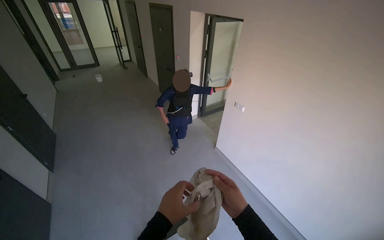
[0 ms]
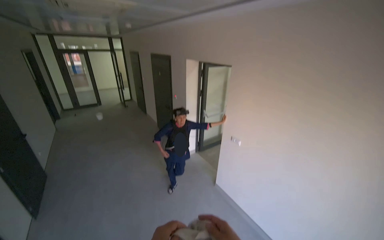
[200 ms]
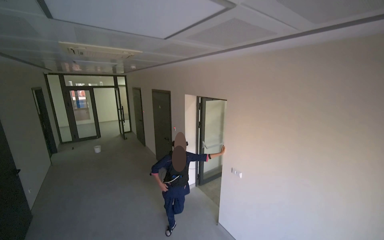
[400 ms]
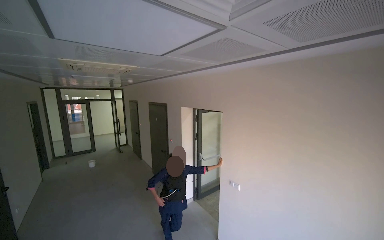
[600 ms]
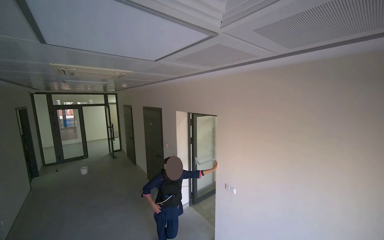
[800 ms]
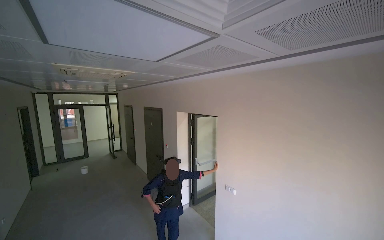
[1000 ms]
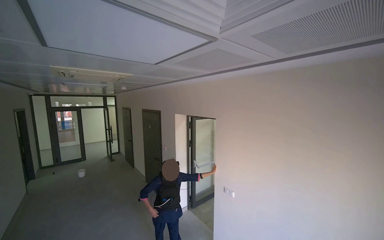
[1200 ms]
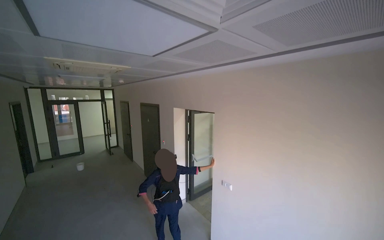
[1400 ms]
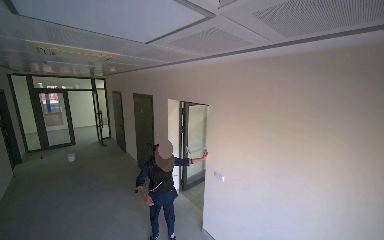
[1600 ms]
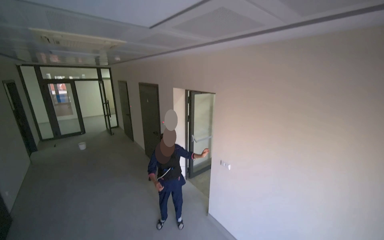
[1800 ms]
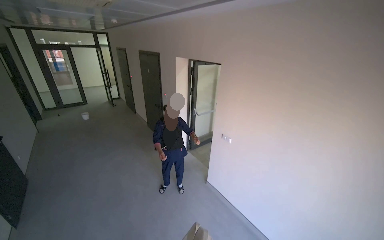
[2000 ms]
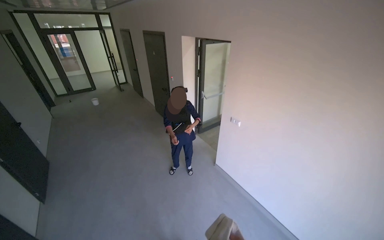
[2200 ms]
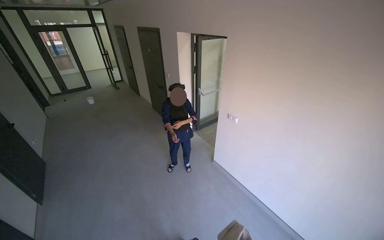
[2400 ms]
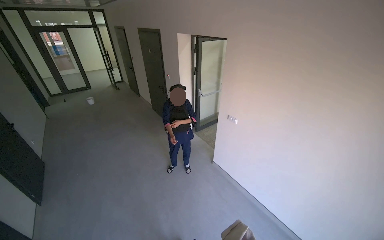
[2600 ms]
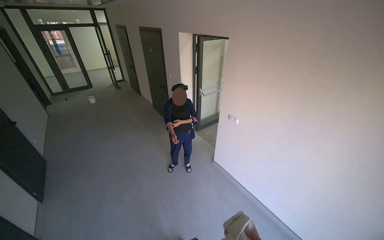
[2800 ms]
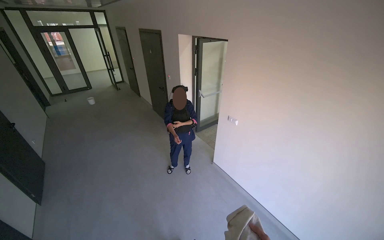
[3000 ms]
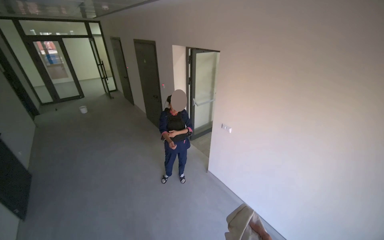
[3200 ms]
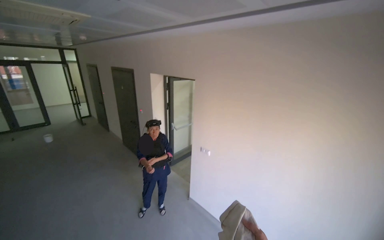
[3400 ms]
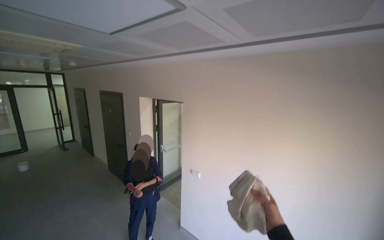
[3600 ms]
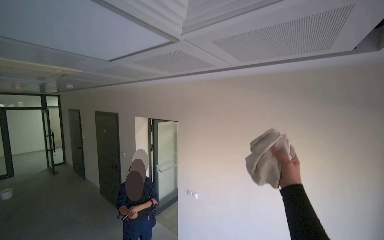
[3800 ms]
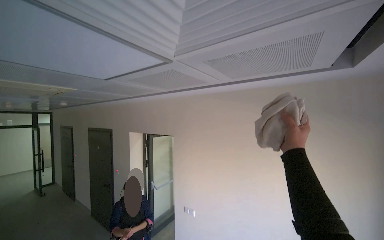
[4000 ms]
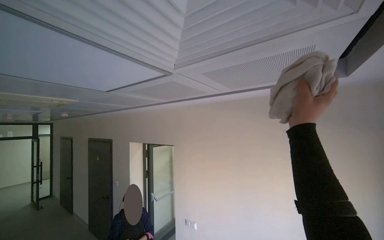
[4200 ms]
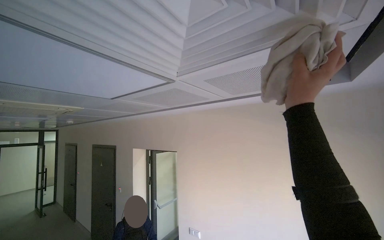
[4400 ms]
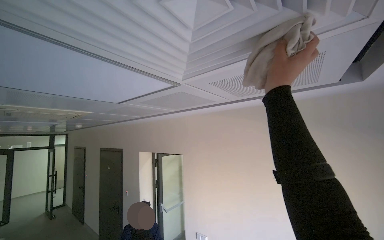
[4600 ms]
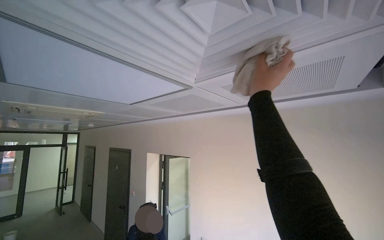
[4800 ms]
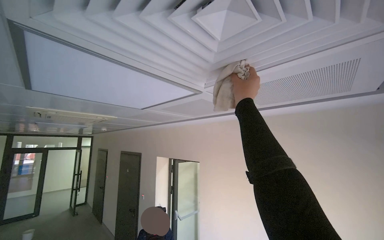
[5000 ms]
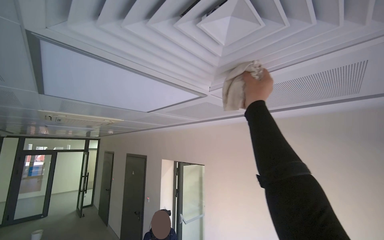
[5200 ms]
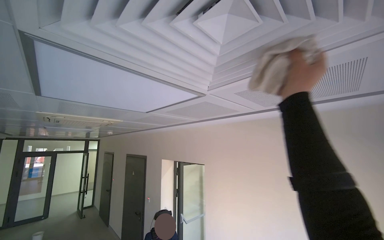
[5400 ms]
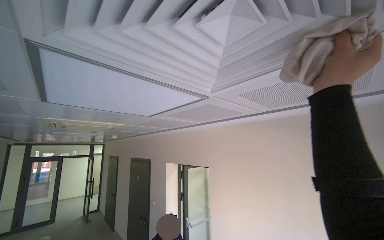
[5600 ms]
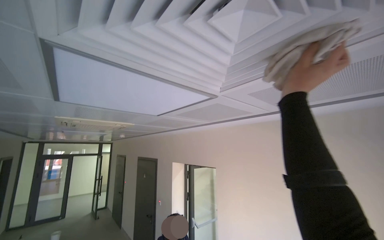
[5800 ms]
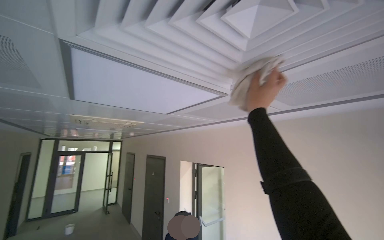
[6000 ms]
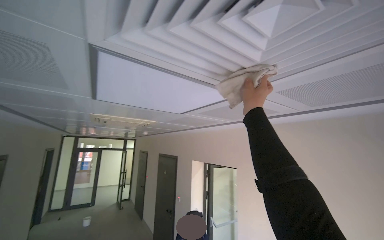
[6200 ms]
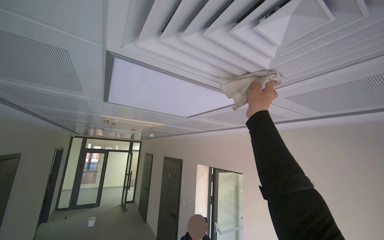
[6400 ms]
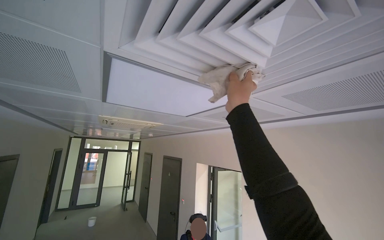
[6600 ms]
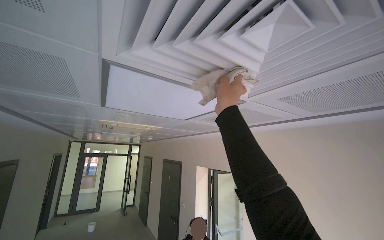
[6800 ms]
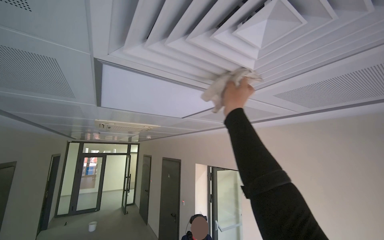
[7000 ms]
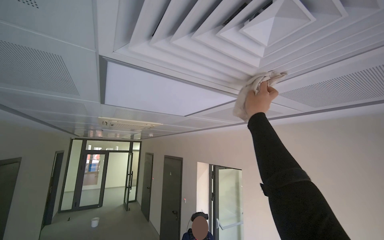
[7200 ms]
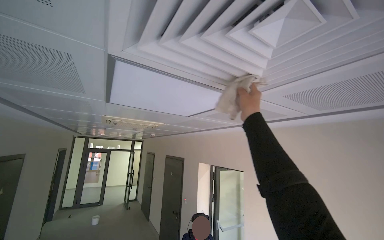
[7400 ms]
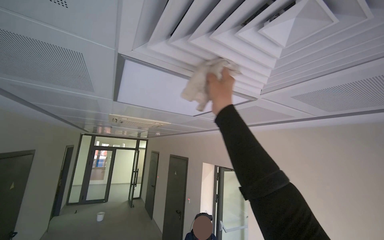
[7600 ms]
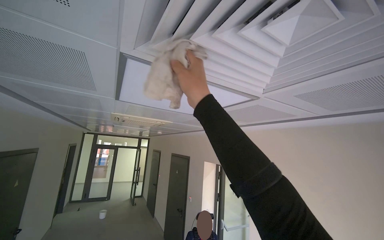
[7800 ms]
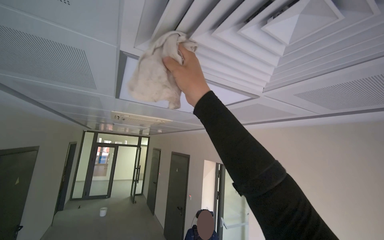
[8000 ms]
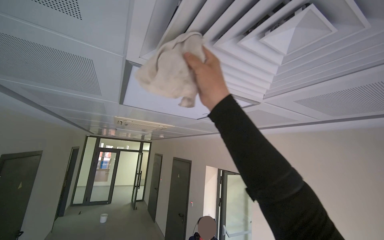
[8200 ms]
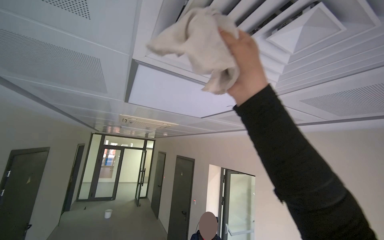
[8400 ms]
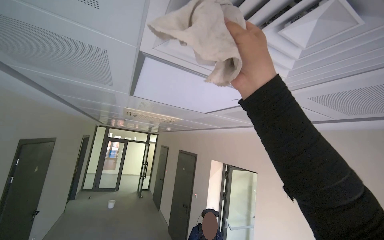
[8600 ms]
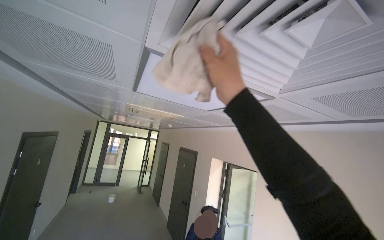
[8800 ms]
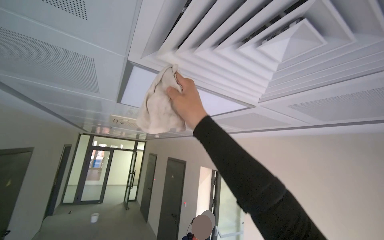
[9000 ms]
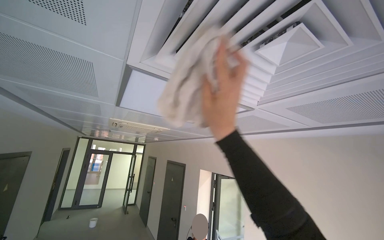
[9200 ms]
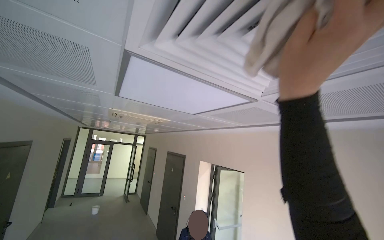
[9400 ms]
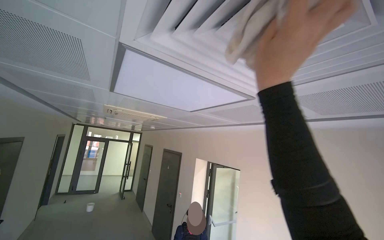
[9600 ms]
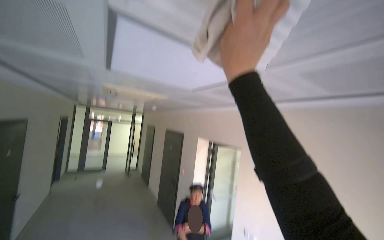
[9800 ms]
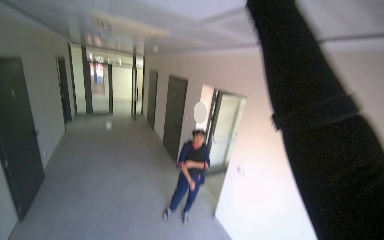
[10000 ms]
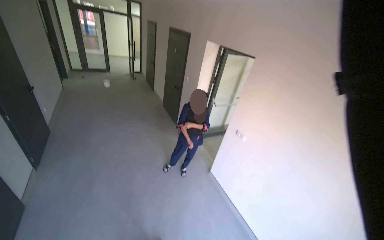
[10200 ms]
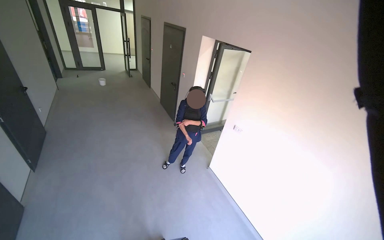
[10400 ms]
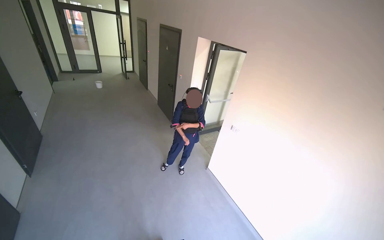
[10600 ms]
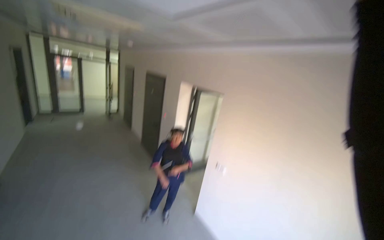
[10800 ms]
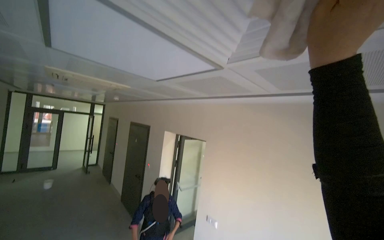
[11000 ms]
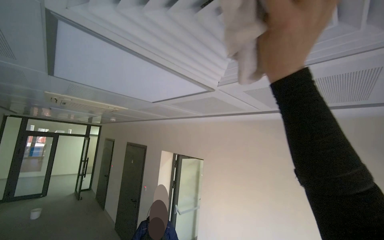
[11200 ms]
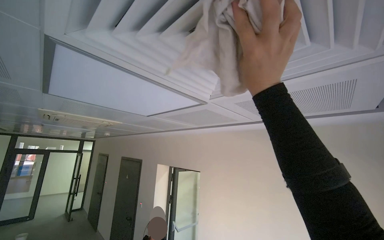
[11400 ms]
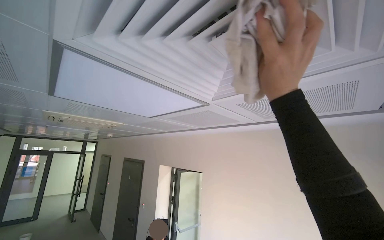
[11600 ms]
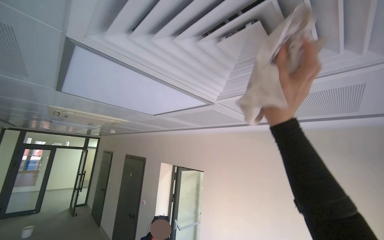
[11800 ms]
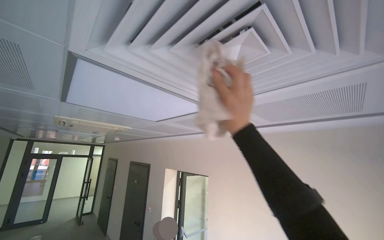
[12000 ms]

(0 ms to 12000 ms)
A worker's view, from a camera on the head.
Job: wiping surfaces.
The whole recording: Wiping ceiling vent. The worker wipes dust from the ceiling vent with a cloth.
0 ms - 1600 ms: The view tilts approximately 25 degrees upward.
1600 ms - 3000 ms: The view tilts roughly 20 degrees downward.
3000 ms - 4400 ms: The camera sweeps to the right, by about 15 degrees. The camera pitches upward, by approximately 40 degrees.
4400 ms - 6000 ms: The camera sweeps to the left, by approximately 15 degrees. The right hand moves nearer and farther over approximately 20 cm, changing direction 2 times.
6000 ms - 7600 ms: The right hand swings left and right, about 15 cm each way, with 2 reversals.
9000 ms - 10400 ms: The view tilts roughly 45 degrees downward.
10400 ms - 12000 ms: The head turns to the right by roughly 15 degrees. The wearer looks some 45 degrees further upward.

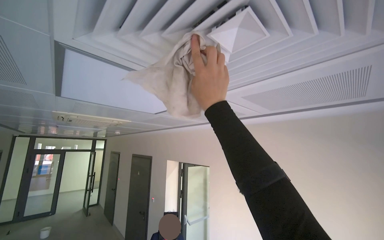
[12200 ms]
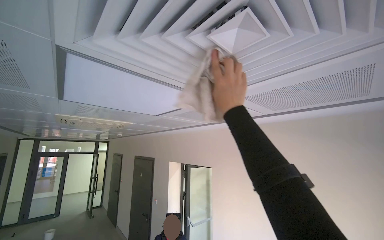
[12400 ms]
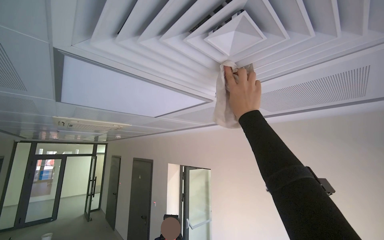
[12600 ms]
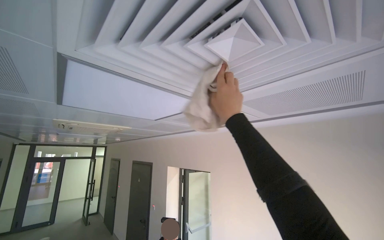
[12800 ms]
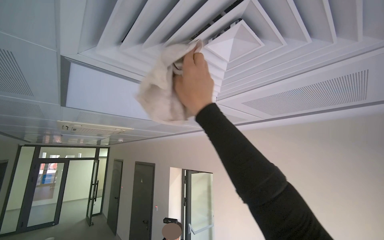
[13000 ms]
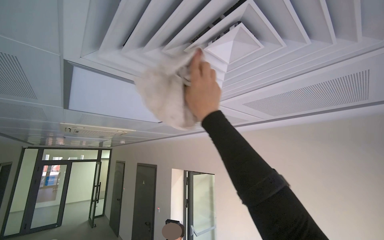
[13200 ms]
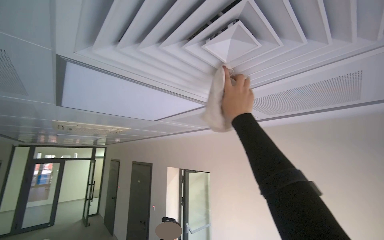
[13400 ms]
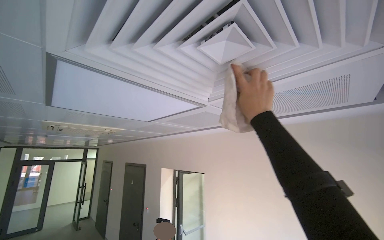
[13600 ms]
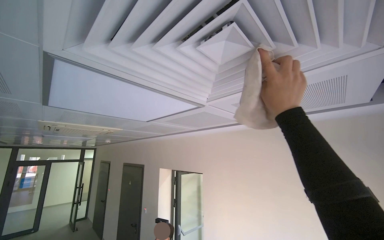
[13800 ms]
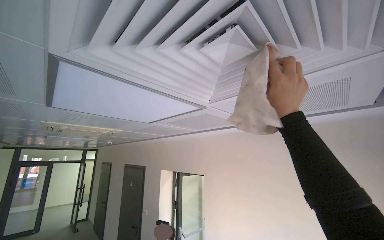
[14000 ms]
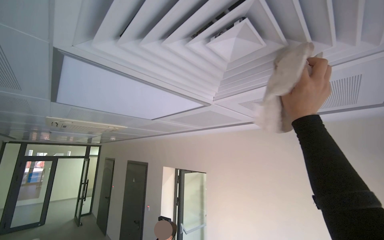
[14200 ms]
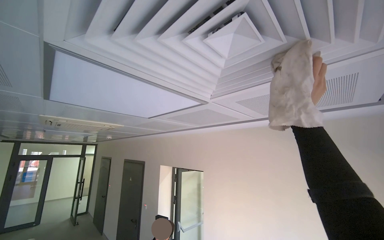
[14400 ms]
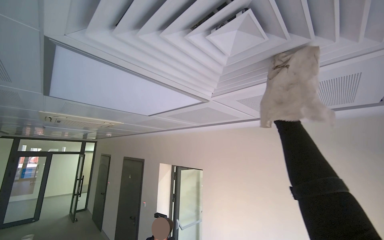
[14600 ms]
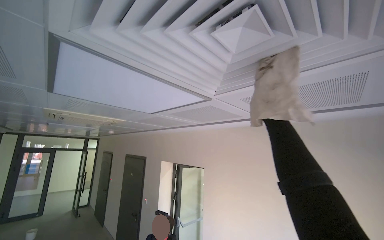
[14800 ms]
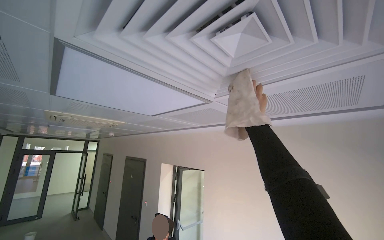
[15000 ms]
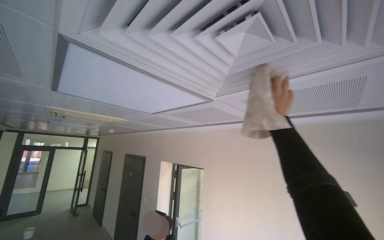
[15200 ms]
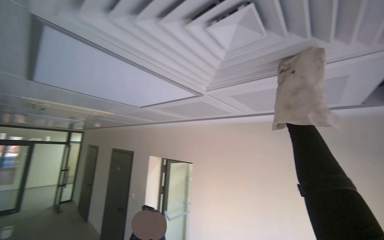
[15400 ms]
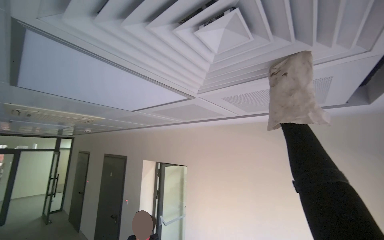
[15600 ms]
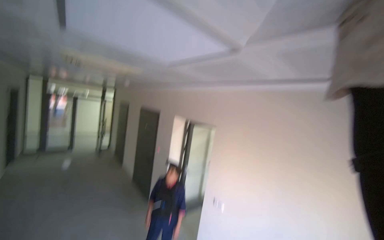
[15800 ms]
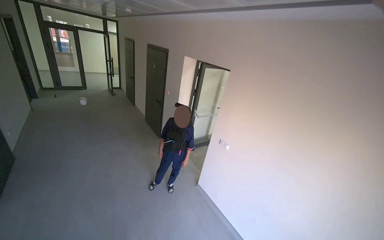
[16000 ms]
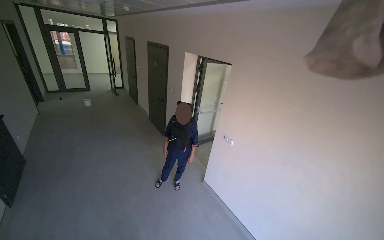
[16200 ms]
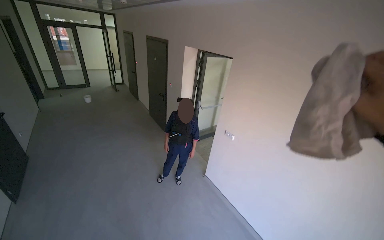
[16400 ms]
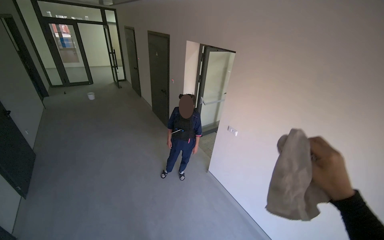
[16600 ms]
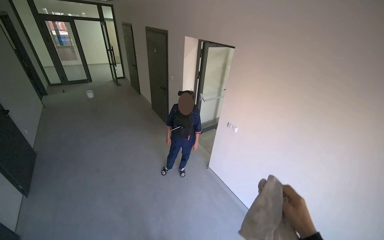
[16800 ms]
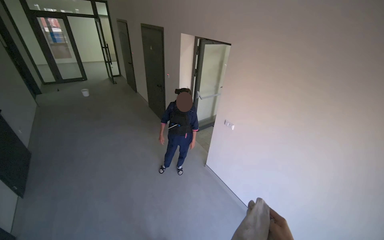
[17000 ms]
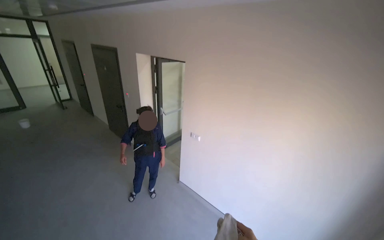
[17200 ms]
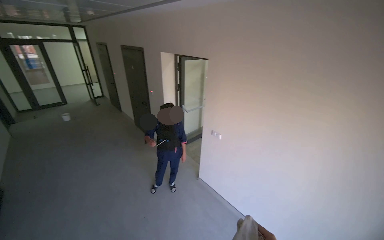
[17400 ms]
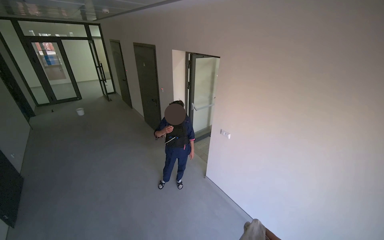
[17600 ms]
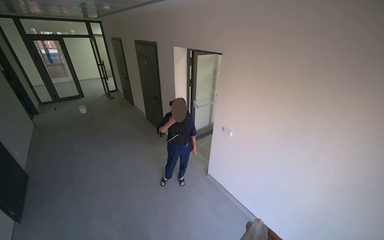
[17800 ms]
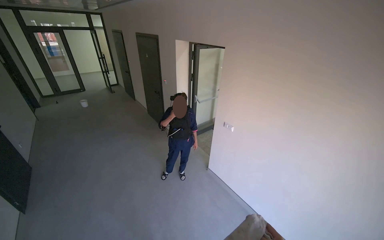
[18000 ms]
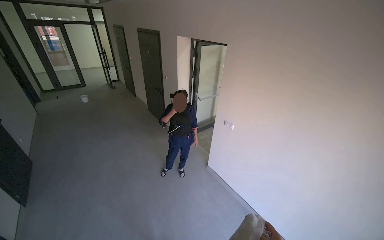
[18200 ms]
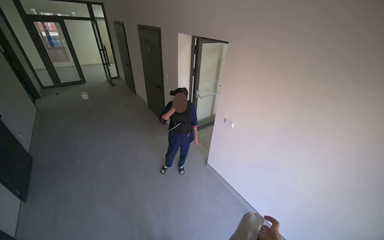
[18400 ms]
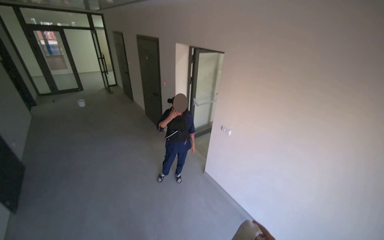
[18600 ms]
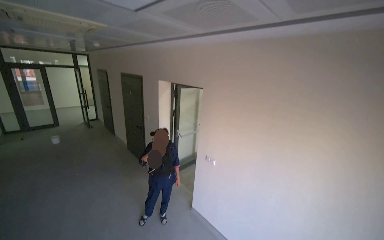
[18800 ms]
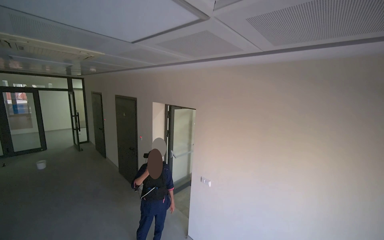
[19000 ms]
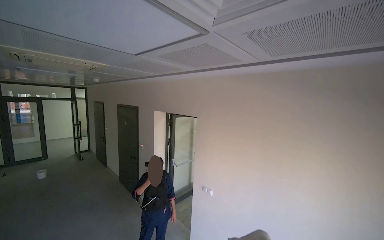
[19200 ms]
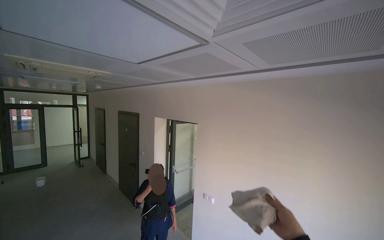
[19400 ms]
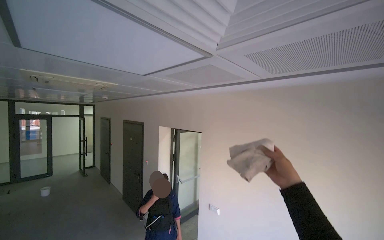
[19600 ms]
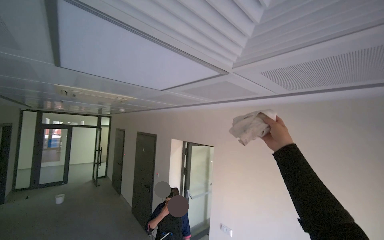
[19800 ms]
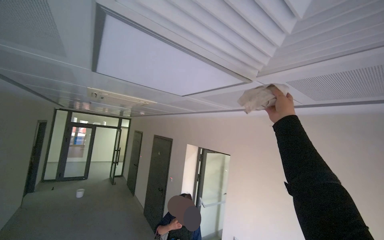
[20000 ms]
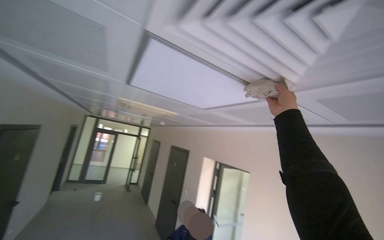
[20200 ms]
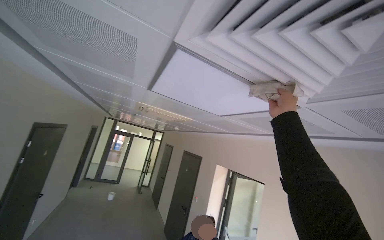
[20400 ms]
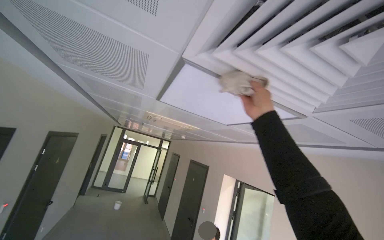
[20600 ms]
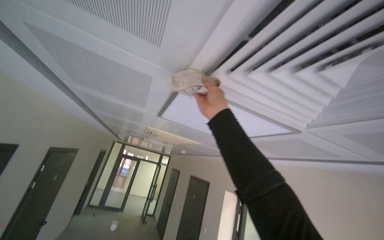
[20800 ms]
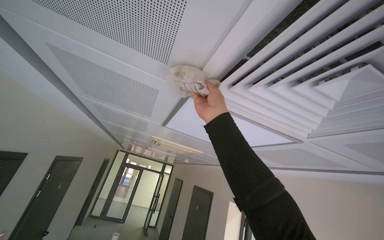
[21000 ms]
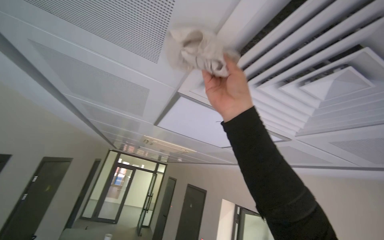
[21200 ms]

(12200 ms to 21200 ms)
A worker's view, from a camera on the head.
Job: wiping surfaces.
The whole recording: Wiping ceiling vent. The worker wipes dust from the ceiling vent with a cloth.
12200 ms - 13800 ms: The right hand moves left and right over roughly 20 cm, changing direction 2 times.
15200 ms - 16600 ms: The view tilts about 40 degrees downward.
18200 ms - 19800 ms: The camera pitches upward, by about 35 degrees.
19800 ms - 21200 ms: The view swings about 20 degrees to the left. The wearer looks about 20 degrees further upward. The right hand shifts approximately 50 cm to the left and up the picture.
